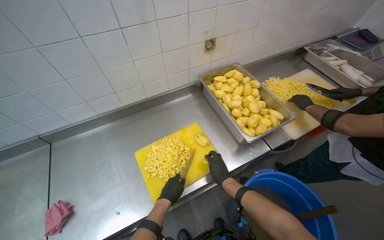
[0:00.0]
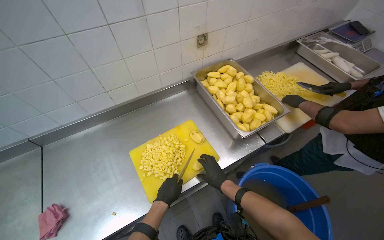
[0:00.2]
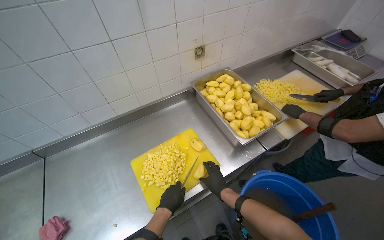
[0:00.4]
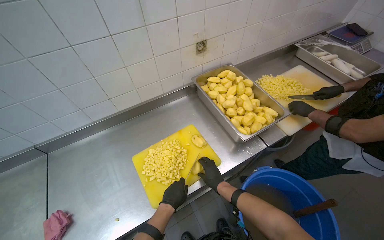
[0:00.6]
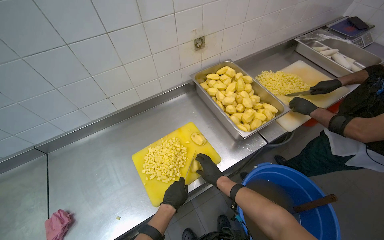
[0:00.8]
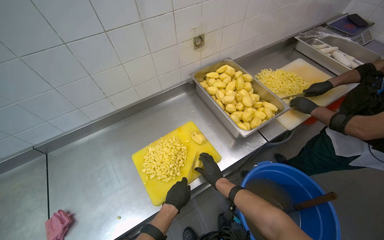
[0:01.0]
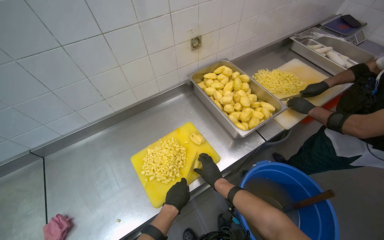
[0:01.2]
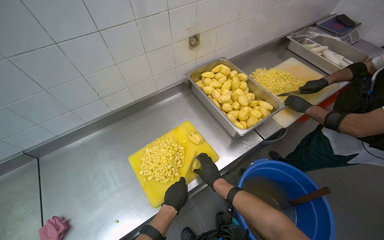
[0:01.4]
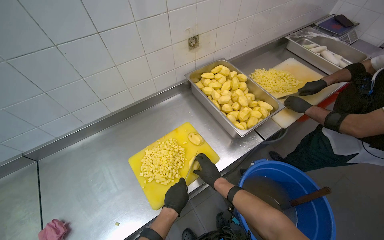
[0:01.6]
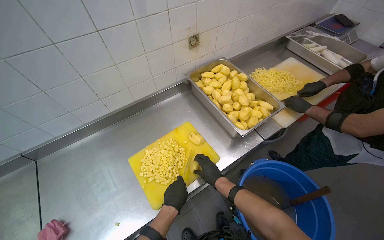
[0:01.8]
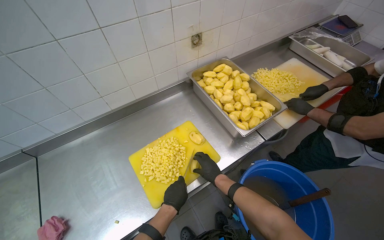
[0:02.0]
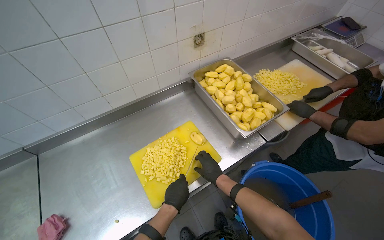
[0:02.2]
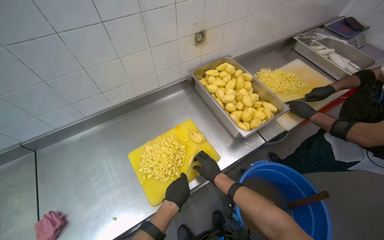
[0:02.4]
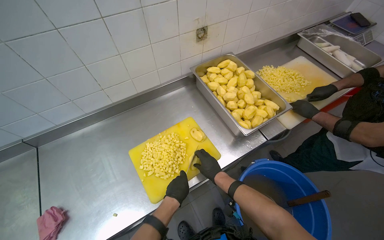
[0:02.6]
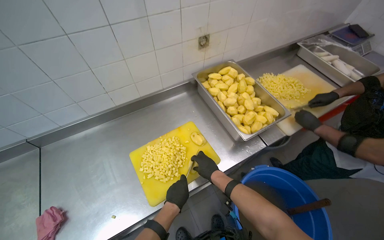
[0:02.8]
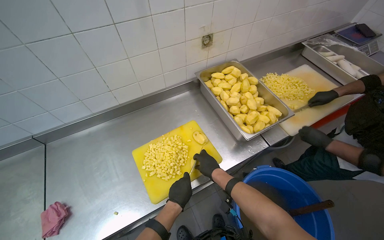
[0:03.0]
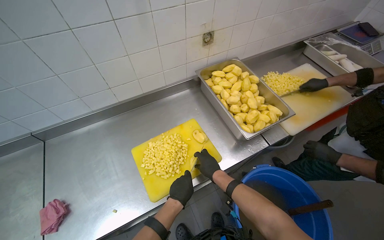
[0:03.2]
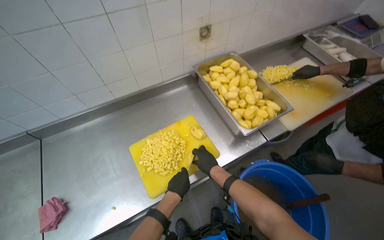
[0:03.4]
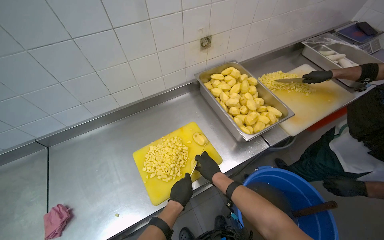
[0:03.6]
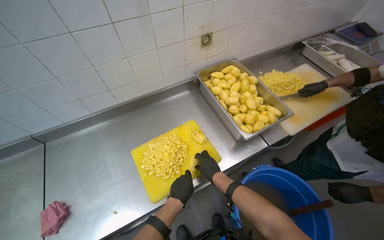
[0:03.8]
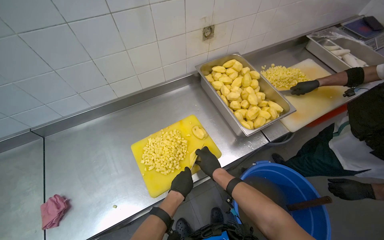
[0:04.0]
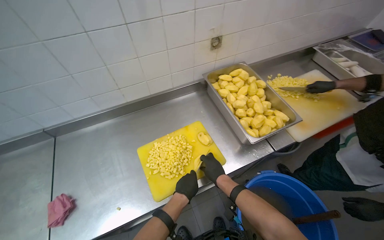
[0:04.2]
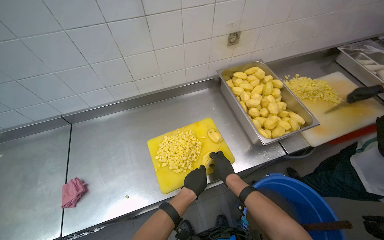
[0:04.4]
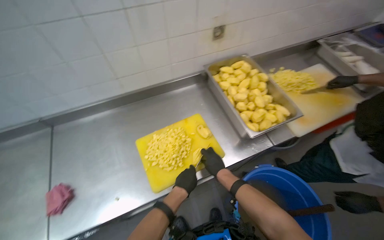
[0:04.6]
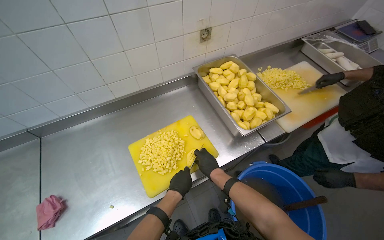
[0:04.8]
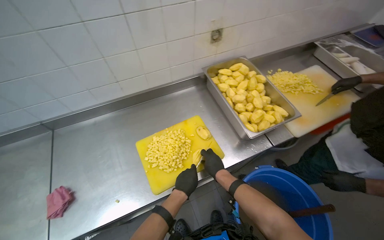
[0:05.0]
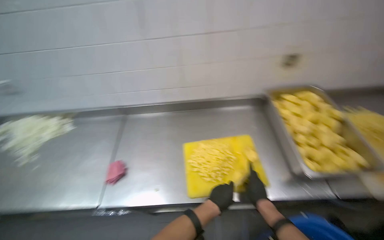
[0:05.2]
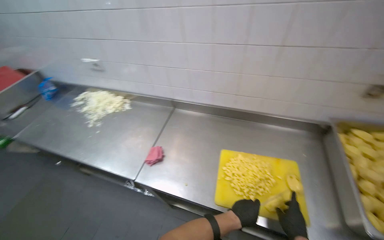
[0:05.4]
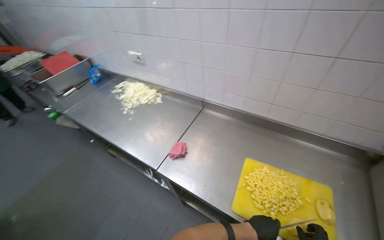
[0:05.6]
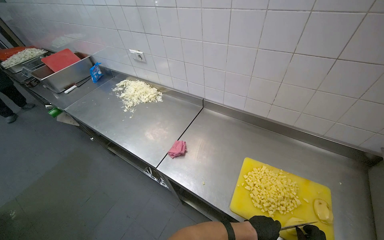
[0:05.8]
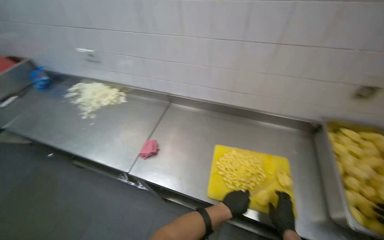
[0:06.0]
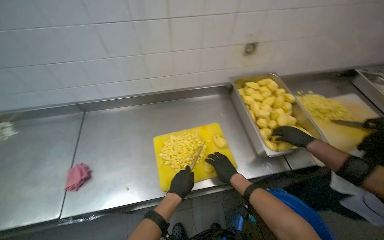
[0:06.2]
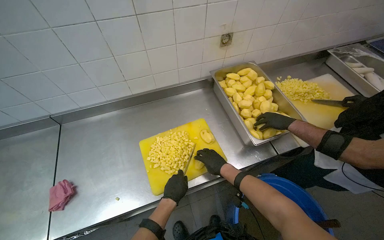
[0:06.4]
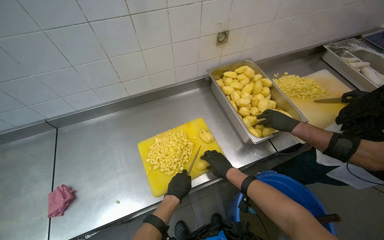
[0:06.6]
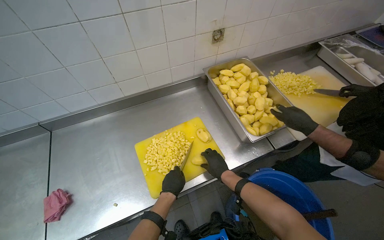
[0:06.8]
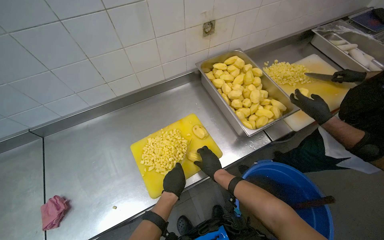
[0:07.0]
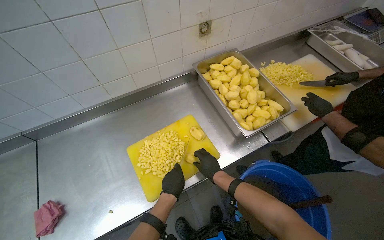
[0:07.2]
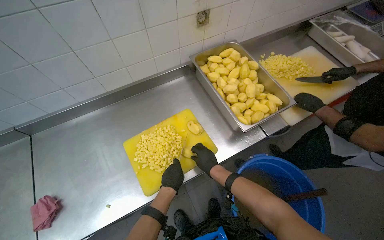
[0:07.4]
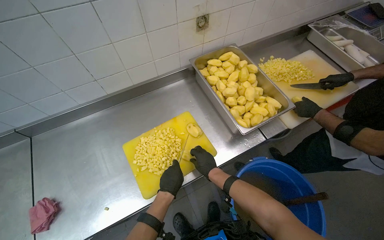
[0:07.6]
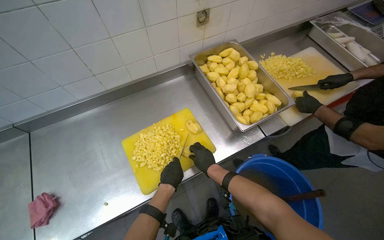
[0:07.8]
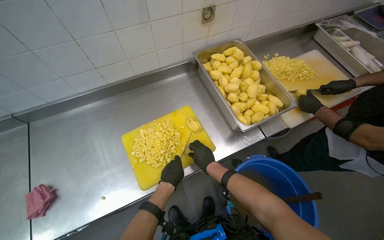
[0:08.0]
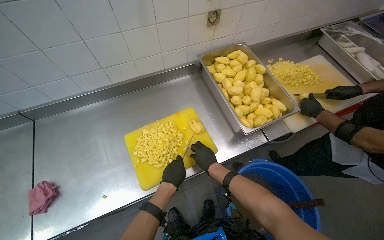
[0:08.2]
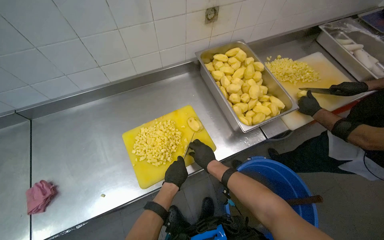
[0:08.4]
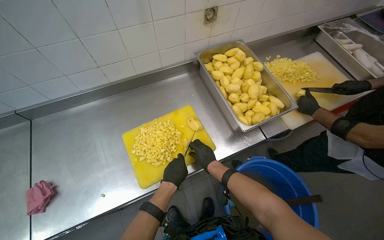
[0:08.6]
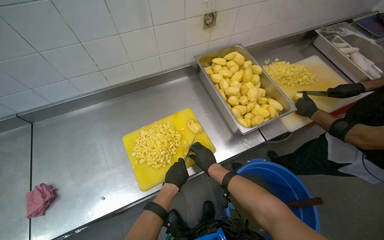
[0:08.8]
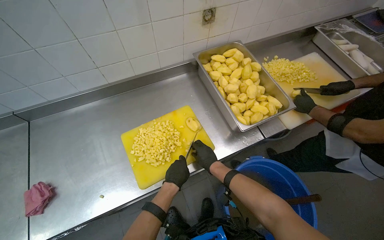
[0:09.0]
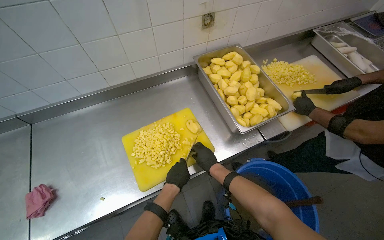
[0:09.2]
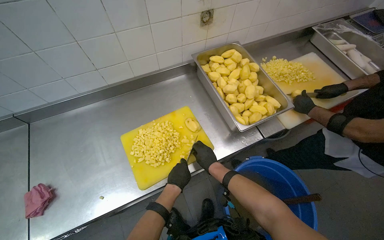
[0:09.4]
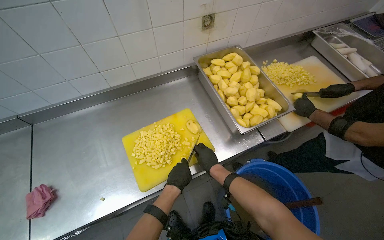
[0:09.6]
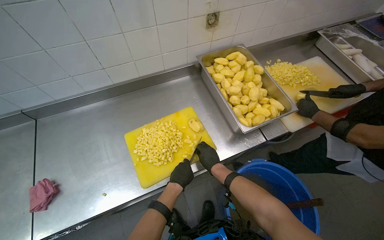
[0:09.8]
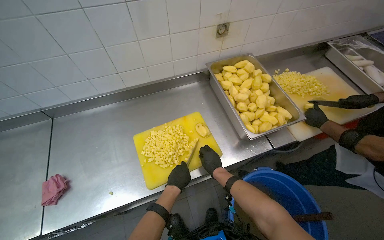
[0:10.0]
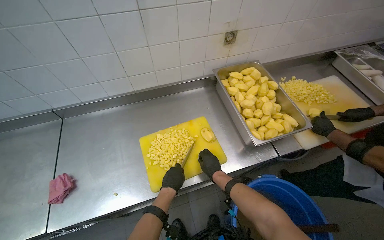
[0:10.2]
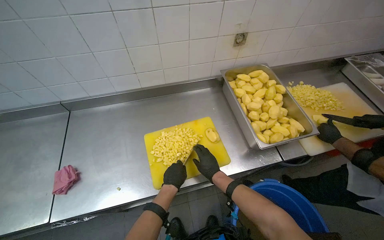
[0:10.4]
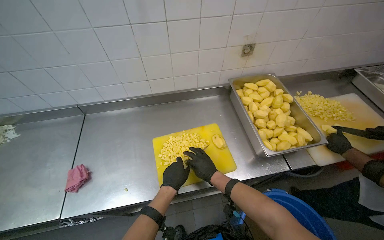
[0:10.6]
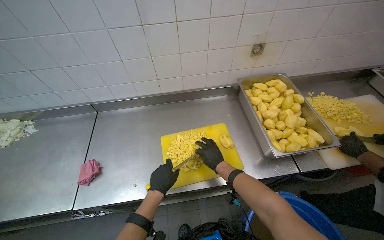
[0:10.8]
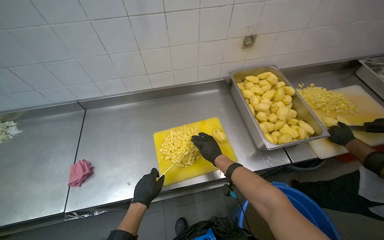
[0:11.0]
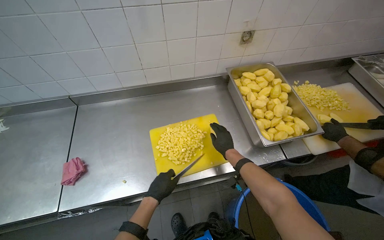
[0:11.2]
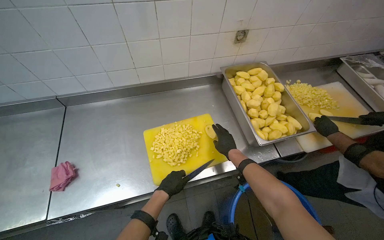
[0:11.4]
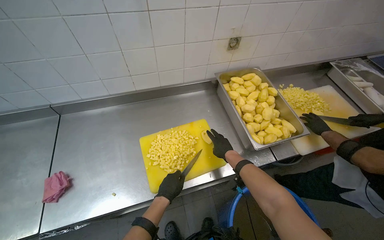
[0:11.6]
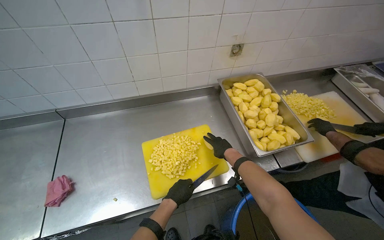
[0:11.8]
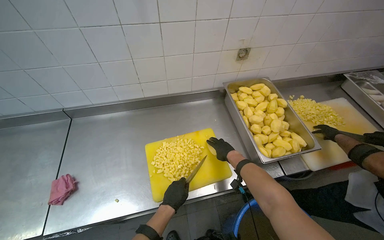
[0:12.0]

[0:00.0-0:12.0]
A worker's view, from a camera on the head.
Job: preparing food.
The whole recording: Chopping potatoes into cubes. The worker chops peeled potatoes into small cubes on a yellow cutting board.
0:00.0 to 0:04.4: The hands stay close to where they were, moving slightly.
0:04.4 to 0:06.0: The head turns to the left by about 40 degrees.
0:06.0 to 0:07.6: The head turns to the right by approximately 45 degrees. The view tips downward by about 10 degrees.
0:07.6 to 0:10.4: The hands make small movements and keep their place.
0:10.4 to 0:12.0: The right hand travels up the picture by roughly 10 cm.

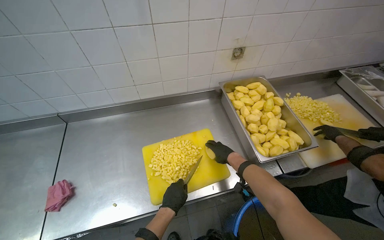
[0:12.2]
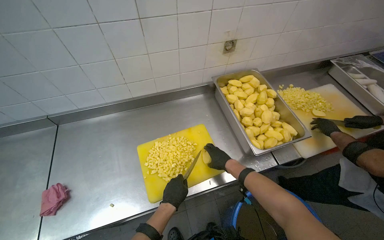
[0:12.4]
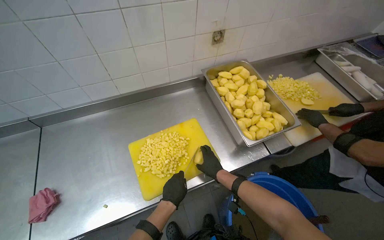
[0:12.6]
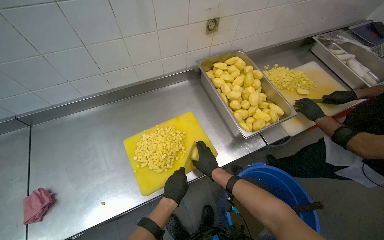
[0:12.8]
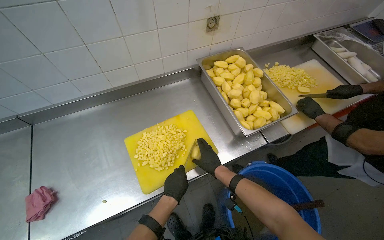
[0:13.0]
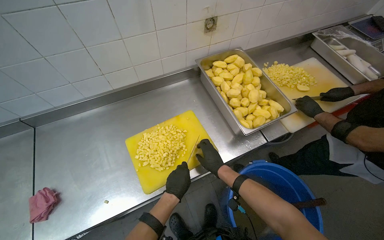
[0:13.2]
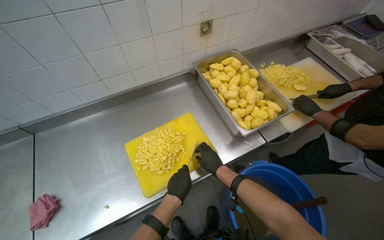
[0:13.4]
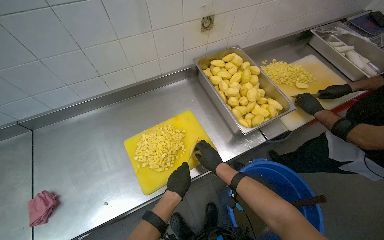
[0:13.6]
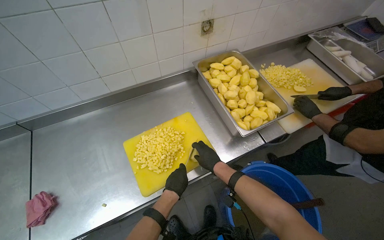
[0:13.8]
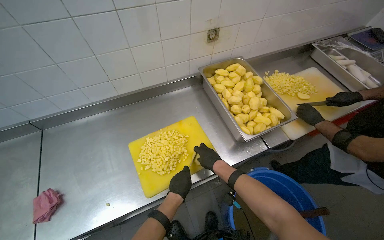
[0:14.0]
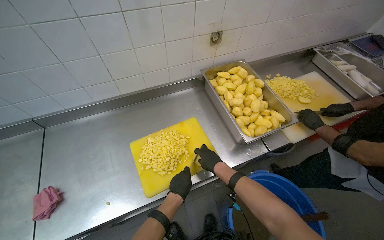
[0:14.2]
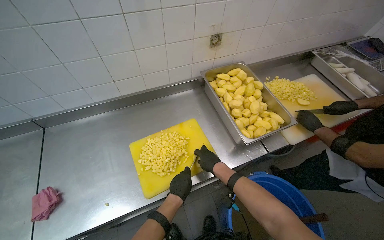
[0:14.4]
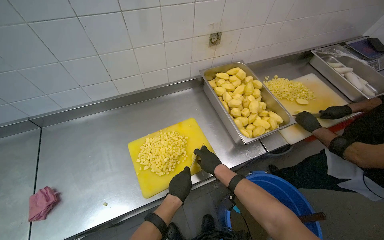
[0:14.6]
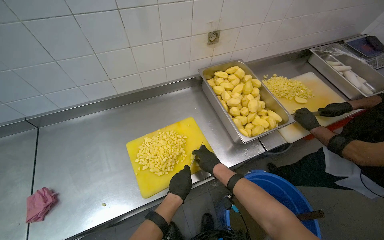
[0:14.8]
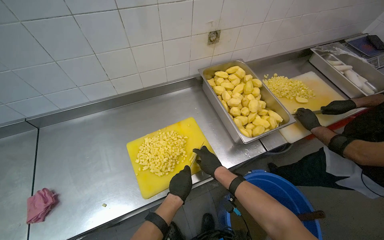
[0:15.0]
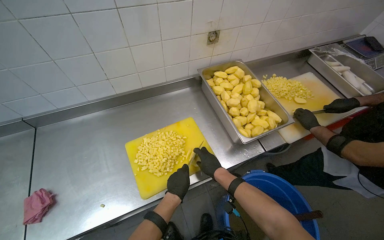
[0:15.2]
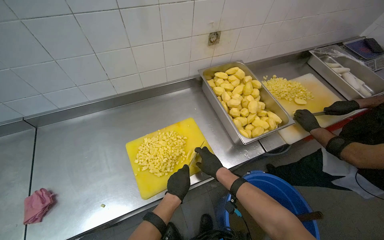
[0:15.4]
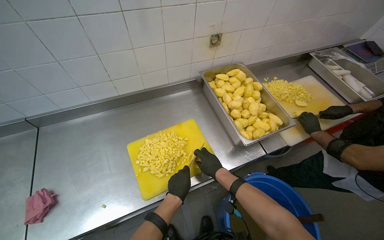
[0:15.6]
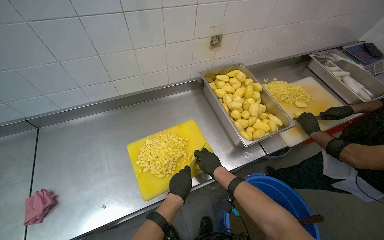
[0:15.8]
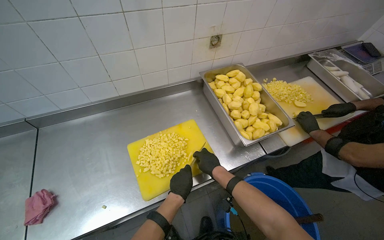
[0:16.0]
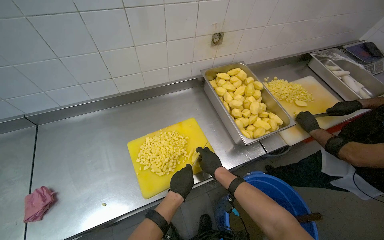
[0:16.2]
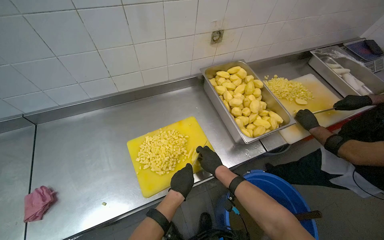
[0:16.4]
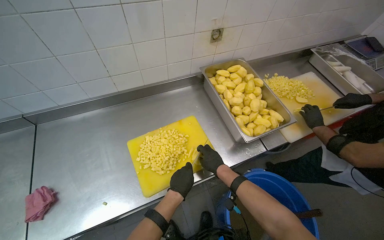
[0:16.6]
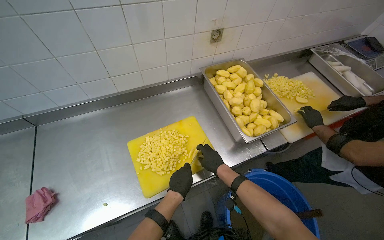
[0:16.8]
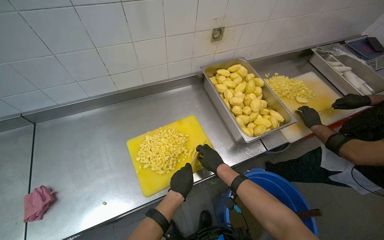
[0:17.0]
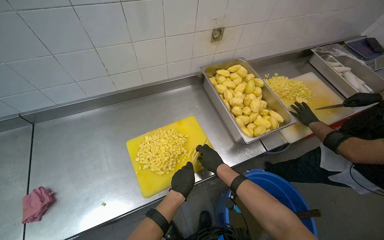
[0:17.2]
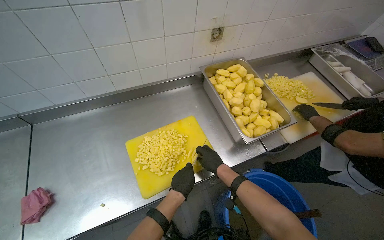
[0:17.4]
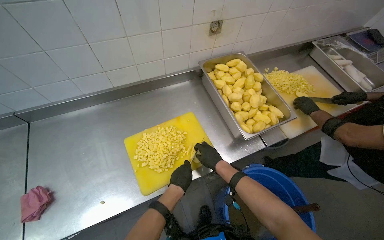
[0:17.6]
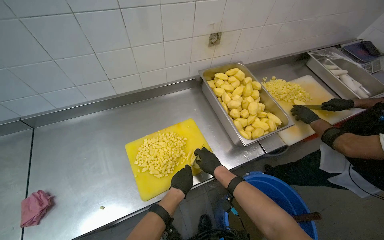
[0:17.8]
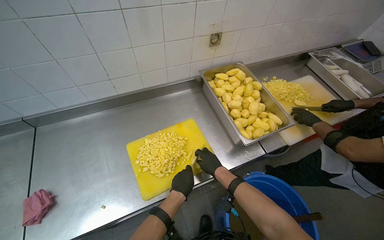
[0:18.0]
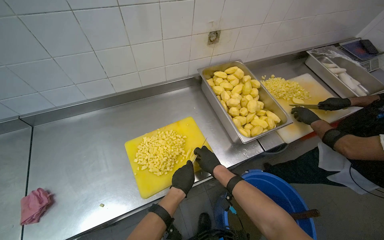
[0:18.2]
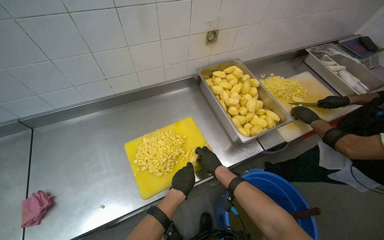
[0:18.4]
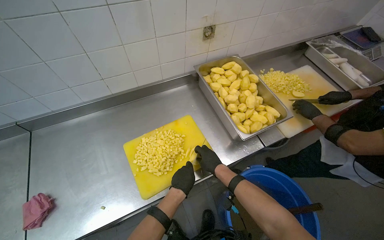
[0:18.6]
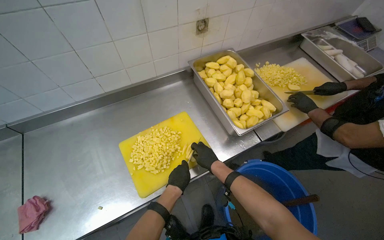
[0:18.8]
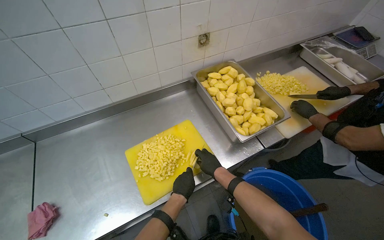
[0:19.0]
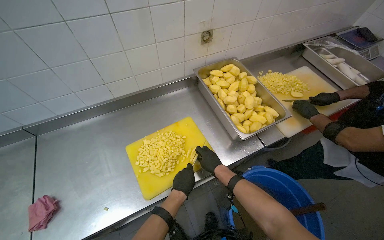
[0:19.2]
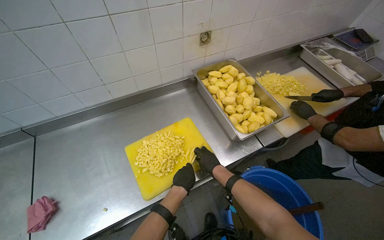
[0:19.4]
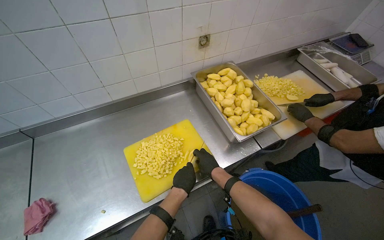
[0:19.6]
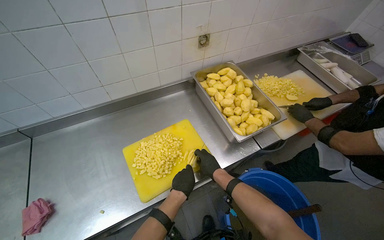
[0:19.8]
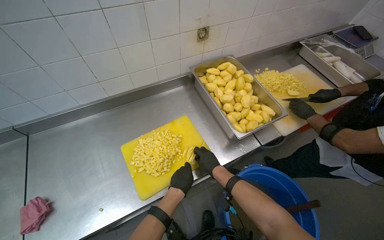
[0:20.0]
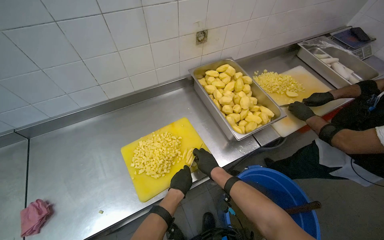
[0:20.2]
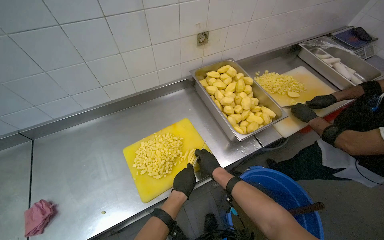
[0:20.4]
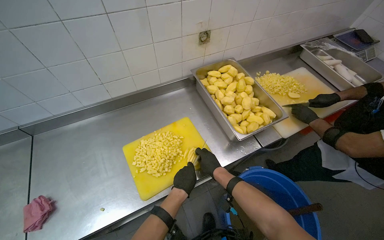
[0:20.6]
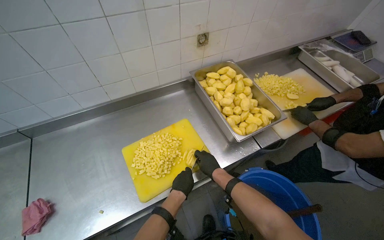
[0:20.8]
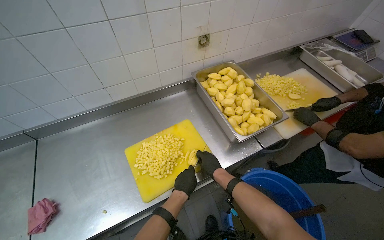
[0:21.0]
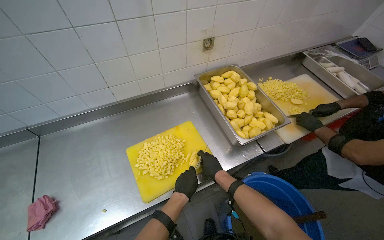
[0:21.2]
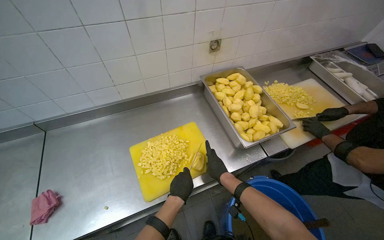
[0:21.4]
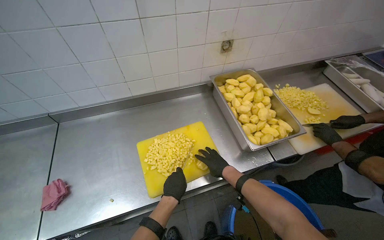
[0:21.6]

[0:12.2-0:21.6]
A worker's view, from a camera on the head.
Job: preparing food.
The whole recording: Chopping potatoes into cubes. The worker chops peeled potatoes into small cubes on a yellow cutting board.
0:13.8 to 0:21.6: The hands make small movements and keep their place.
